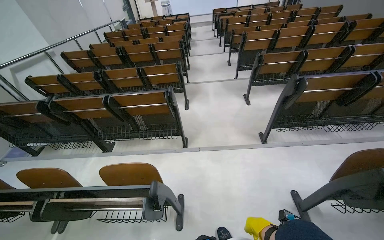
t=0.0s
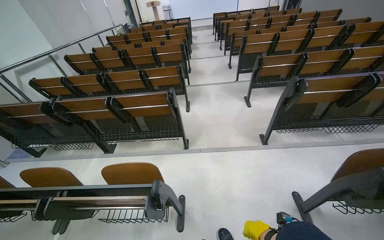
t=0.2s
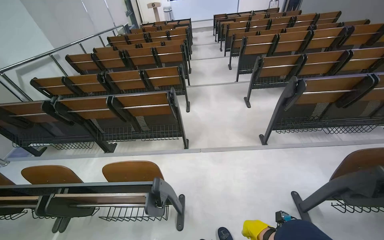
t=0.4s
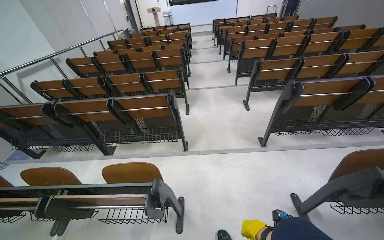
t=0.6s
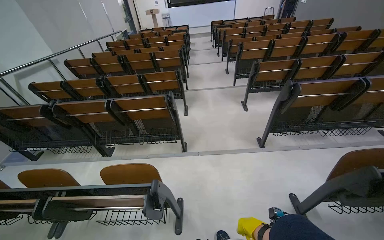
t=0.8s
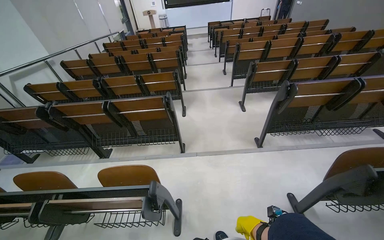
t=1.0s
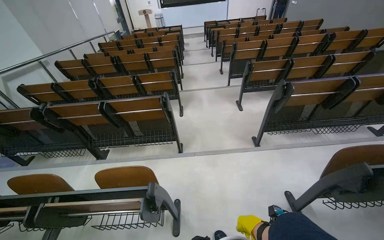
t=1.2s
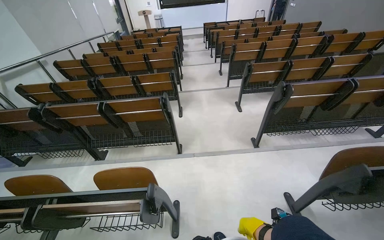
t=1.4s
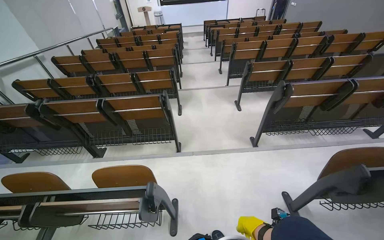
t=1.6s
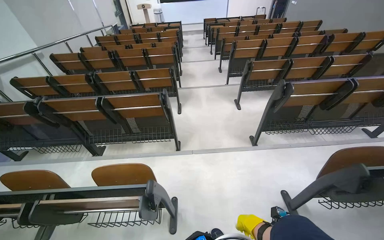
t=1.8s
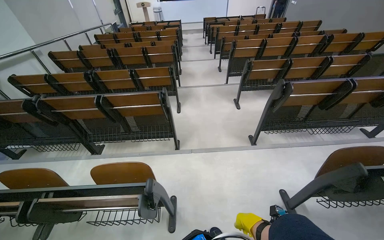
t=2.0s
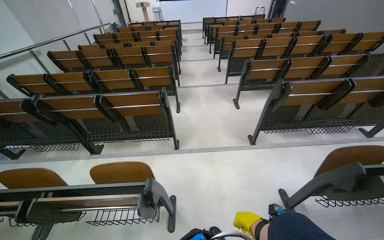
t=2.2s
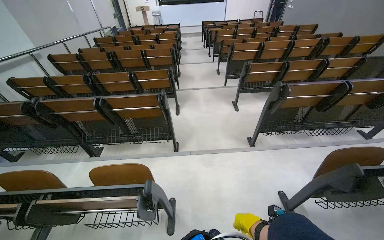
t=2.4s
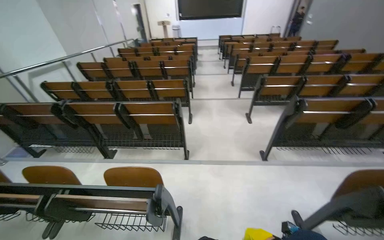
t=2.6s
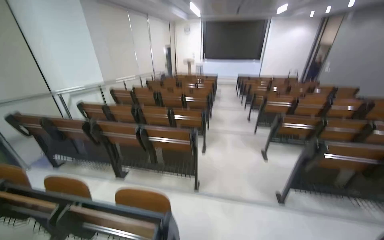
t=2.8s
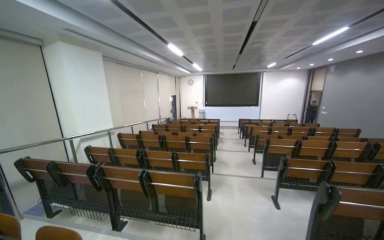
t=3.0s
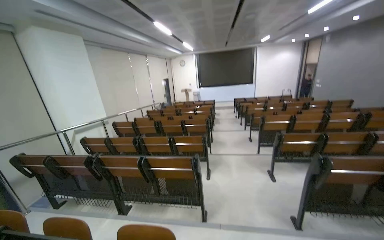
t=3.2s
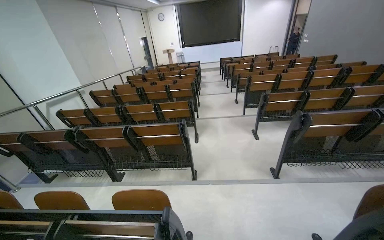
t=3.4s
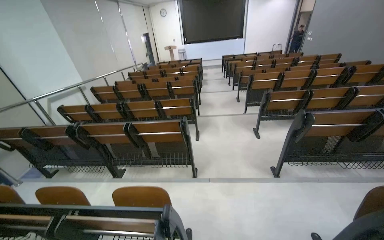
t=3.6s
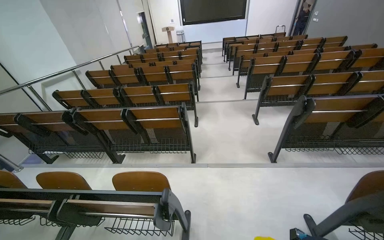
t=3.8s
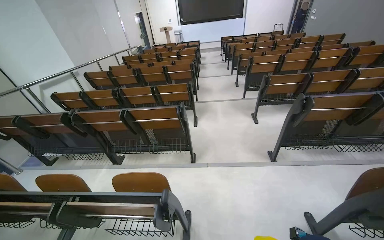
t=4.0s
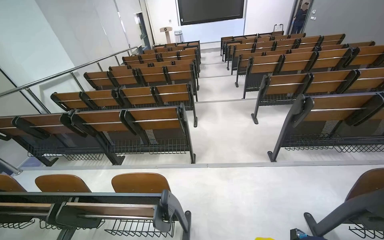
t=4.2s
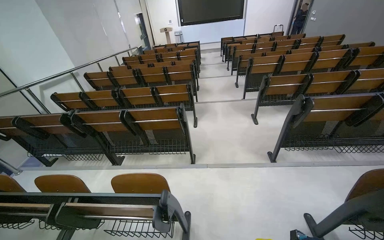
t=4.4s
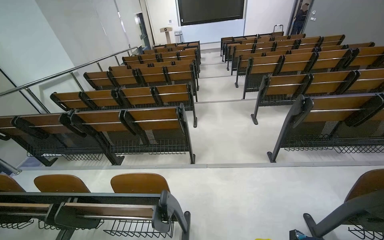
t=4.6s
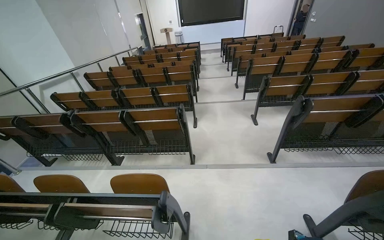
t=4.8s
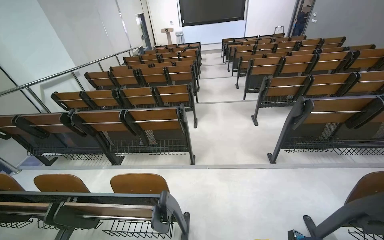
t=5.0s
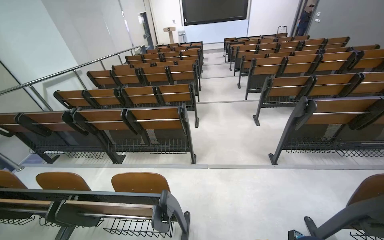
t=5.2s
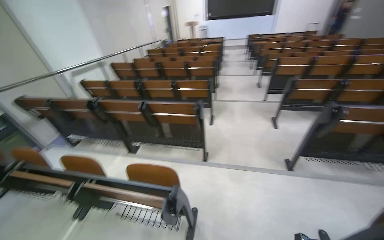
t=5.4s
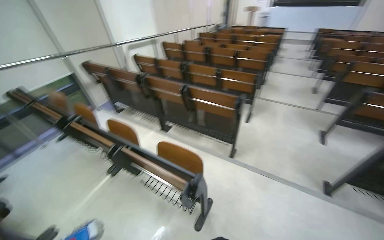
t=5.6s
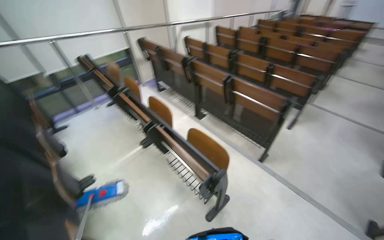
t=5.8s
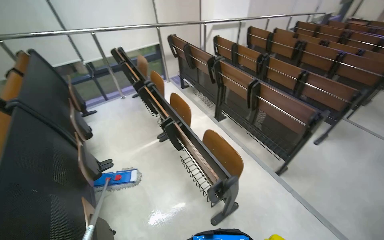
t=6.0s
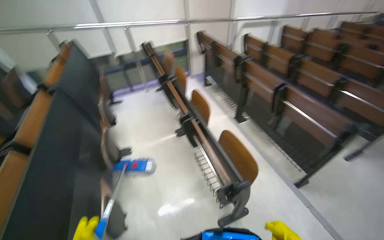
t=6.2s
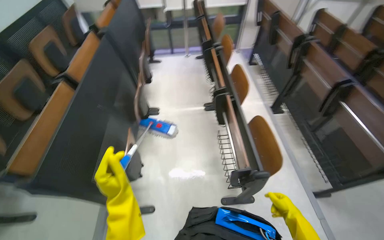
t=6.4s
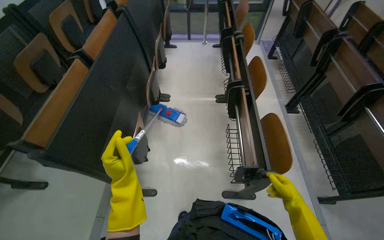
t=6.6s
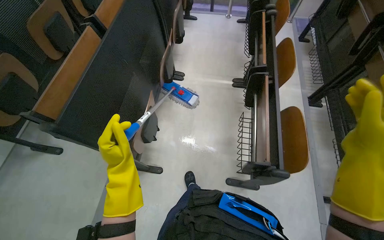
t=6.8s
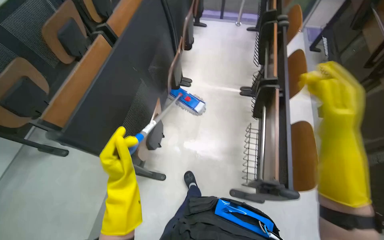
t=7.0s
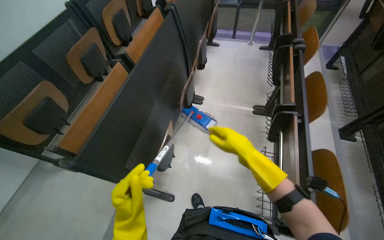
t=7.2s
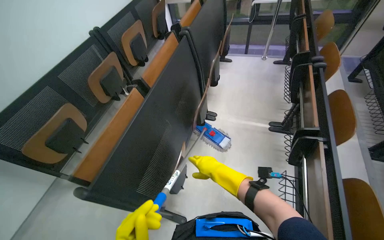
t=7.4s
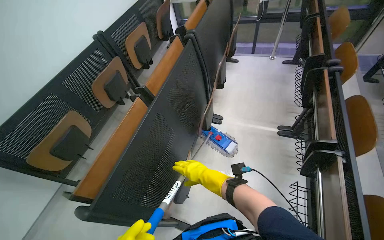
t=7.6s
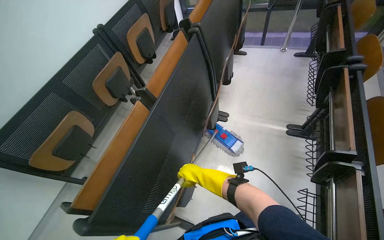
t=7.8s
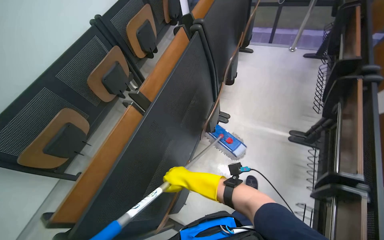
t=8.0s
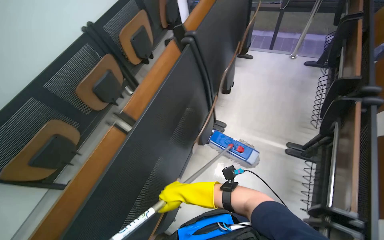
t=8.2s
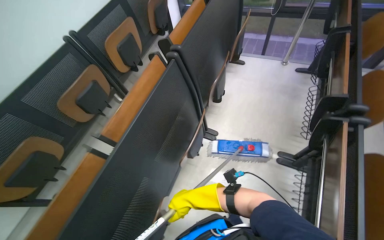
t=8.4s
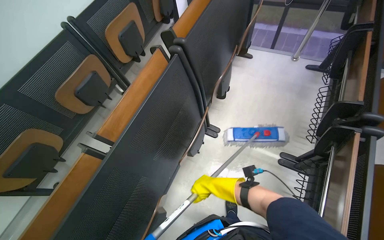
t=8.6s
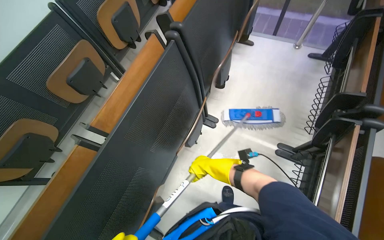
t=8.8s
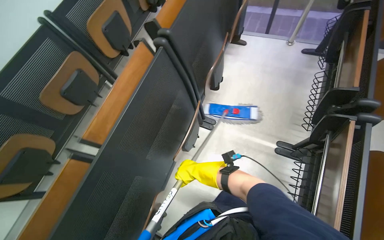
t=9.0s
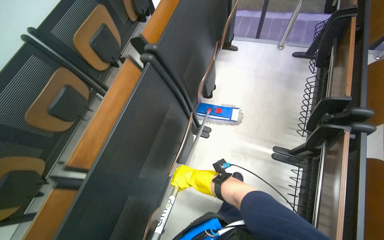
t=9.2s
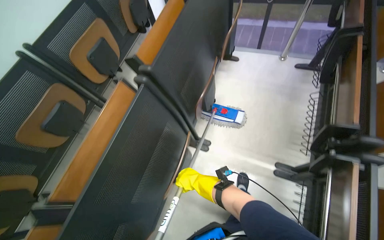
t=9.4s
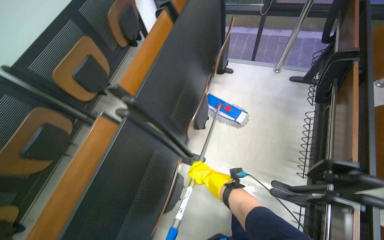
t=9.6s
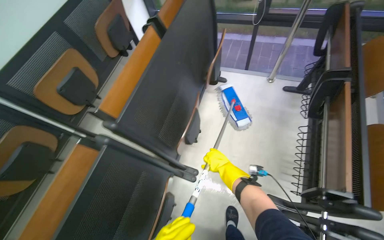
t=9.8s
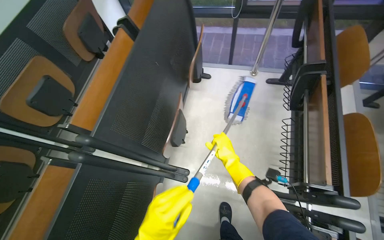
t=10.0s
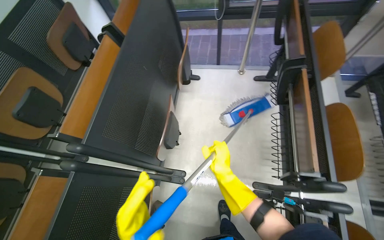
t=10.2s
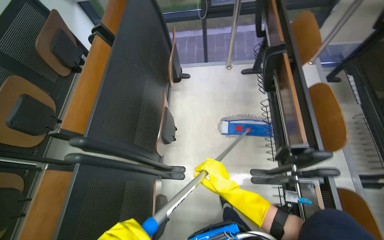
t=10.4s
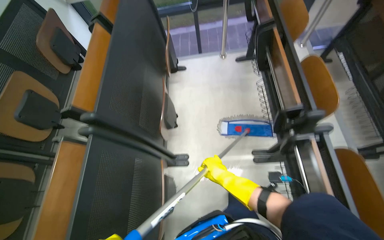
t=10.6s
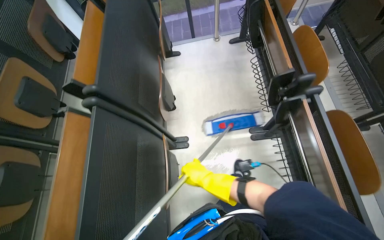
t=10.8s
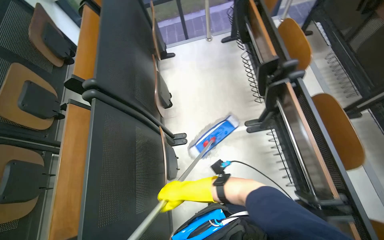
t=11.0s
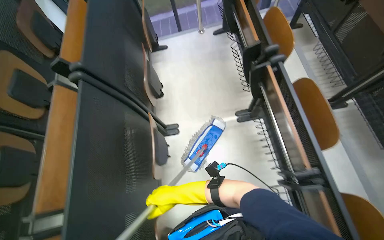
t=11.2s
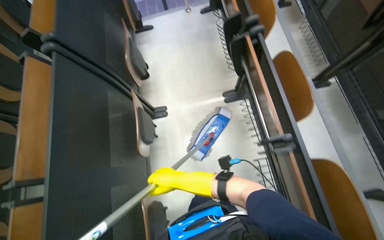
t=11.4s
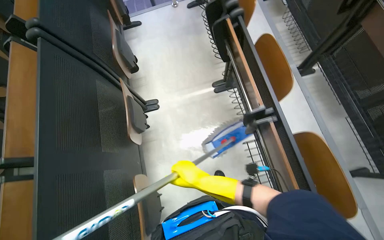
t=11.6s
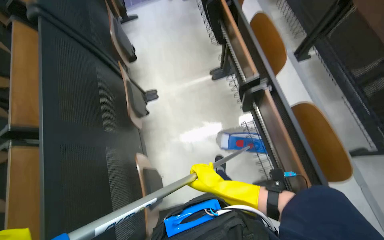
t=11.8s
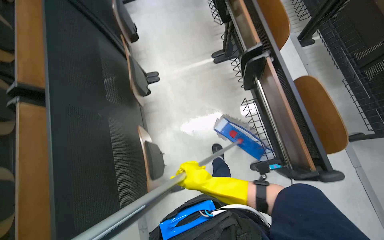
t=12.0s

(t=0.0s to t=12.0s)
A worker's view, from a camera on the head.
Job: mopping floor.
The whole recording: Mopping classroom floor. The worker prepares the mop and mops the classroom floor.
t=1.6s - t=3.0s: The view tips upward by approximately 30 degrees.
t=3.0s - t=4.4s: The view tips downward by some 25 degrees.
t=4.4s - t=6.0s: The wearer's head swings about 55 degrees to the left.
t=6.0s - t=7.6s: The head turns to the left by some 50 degrees.
t=7.6s - t=9.0s: The head travels approximately 50 cm. The camera pitches downward, by roughly 15 degrees.
t=9.0s - t=10.4s: The head travels roughly 40 cm. The wearer's head swings roughly 20 degrees to the right.
t=10.4s - t=12.0s: The camera travels some 90 cm.

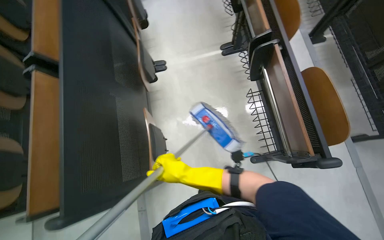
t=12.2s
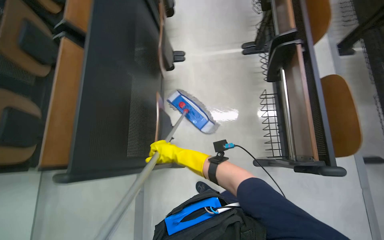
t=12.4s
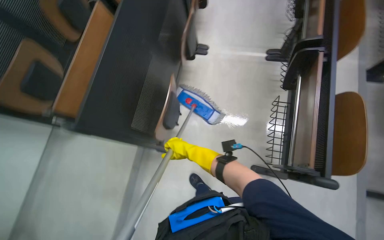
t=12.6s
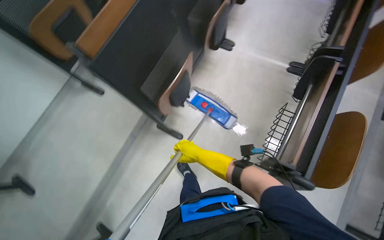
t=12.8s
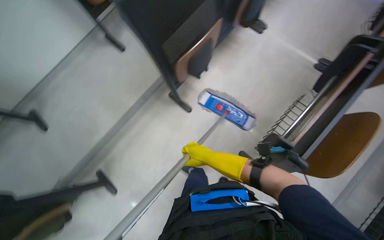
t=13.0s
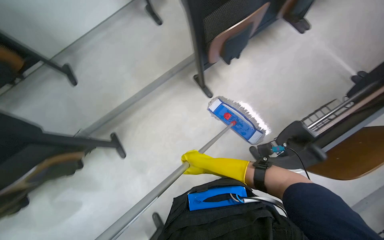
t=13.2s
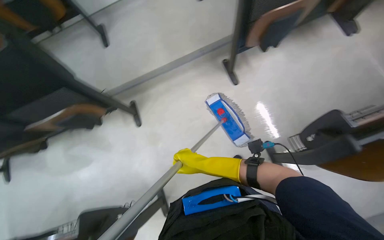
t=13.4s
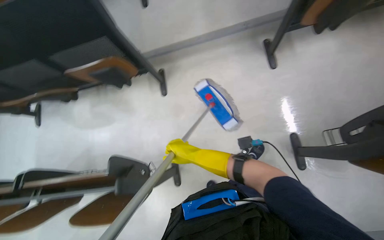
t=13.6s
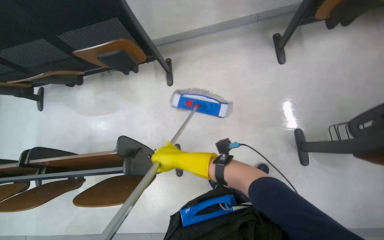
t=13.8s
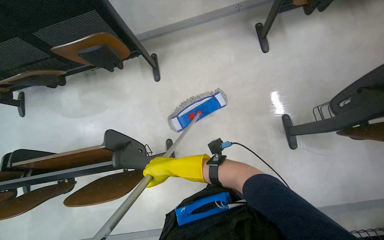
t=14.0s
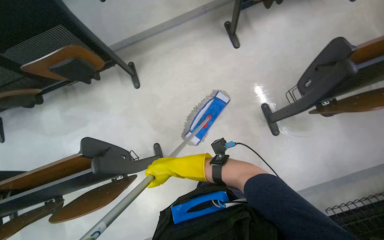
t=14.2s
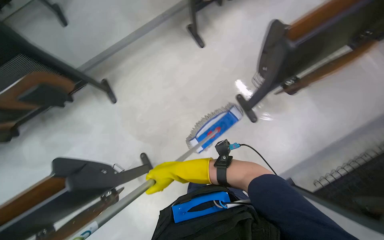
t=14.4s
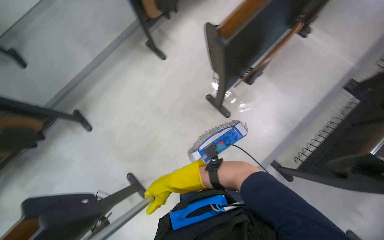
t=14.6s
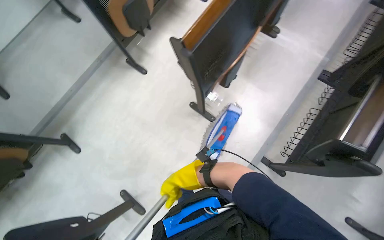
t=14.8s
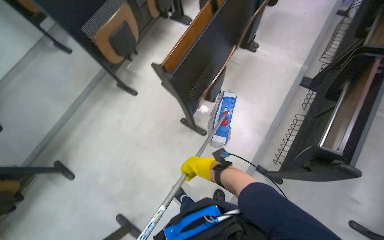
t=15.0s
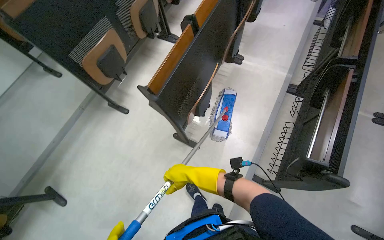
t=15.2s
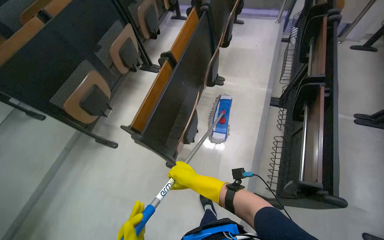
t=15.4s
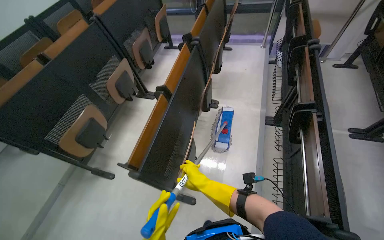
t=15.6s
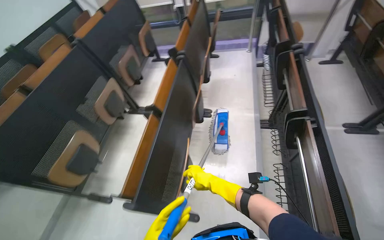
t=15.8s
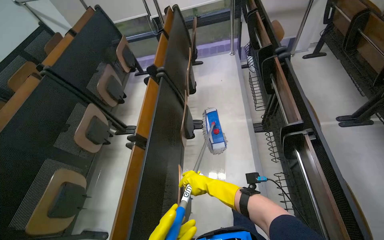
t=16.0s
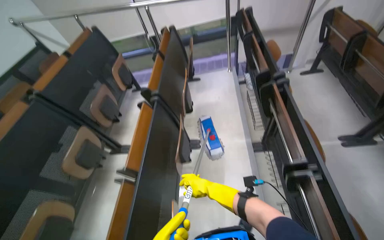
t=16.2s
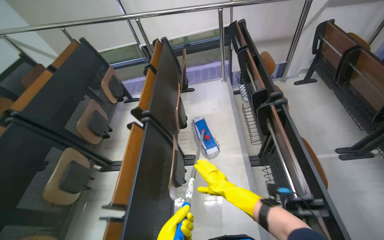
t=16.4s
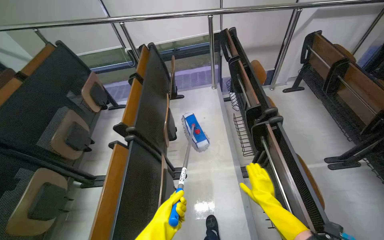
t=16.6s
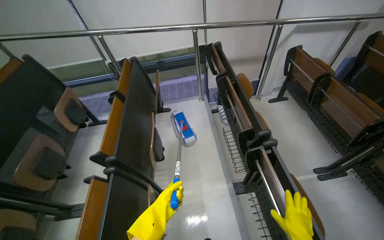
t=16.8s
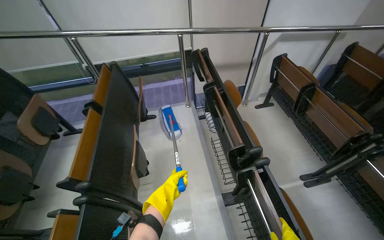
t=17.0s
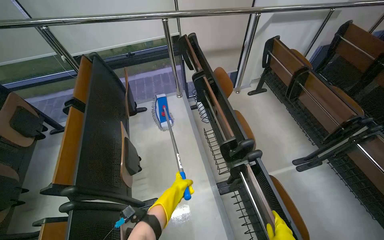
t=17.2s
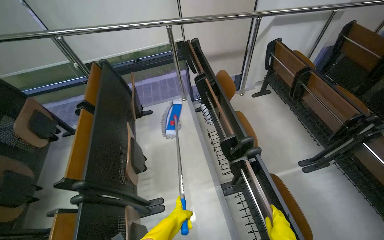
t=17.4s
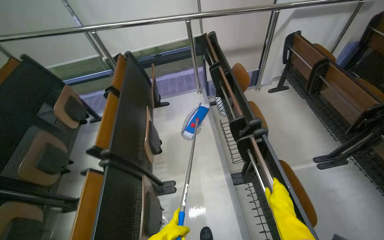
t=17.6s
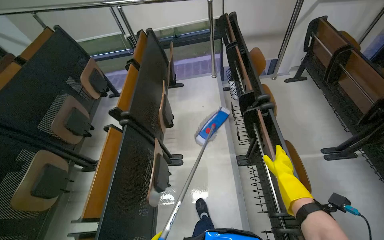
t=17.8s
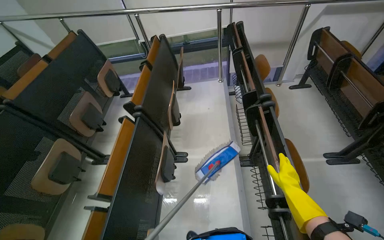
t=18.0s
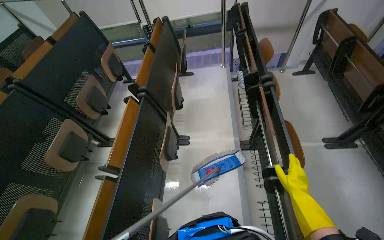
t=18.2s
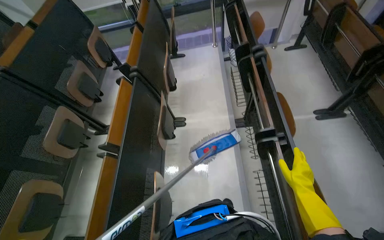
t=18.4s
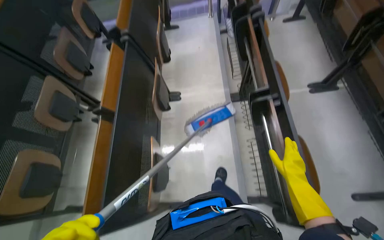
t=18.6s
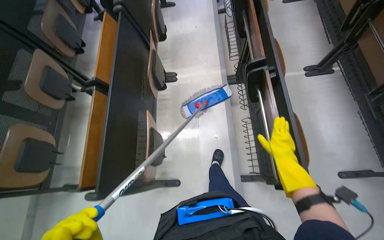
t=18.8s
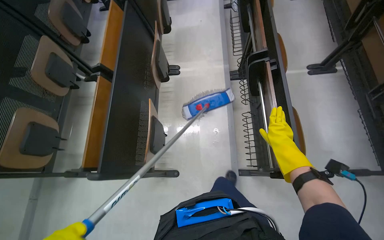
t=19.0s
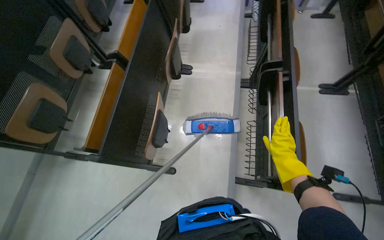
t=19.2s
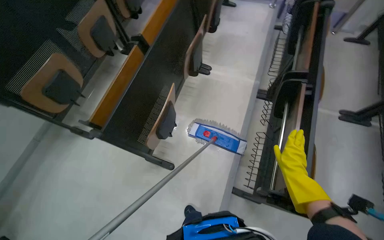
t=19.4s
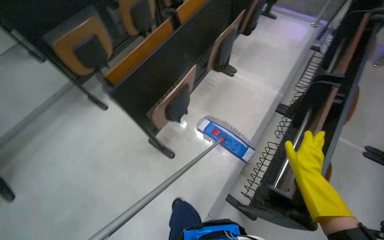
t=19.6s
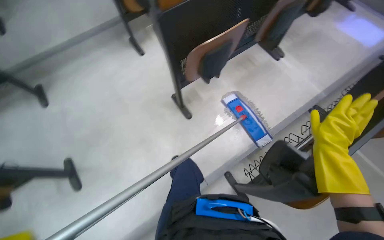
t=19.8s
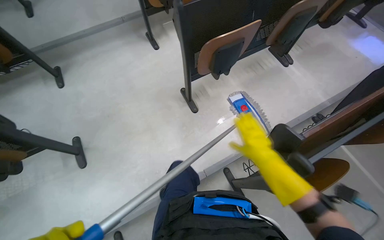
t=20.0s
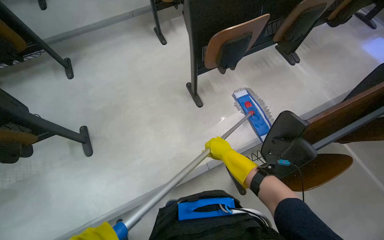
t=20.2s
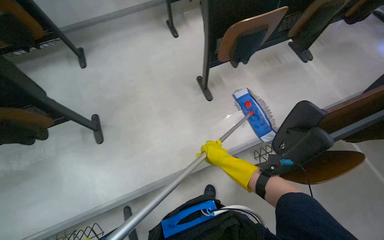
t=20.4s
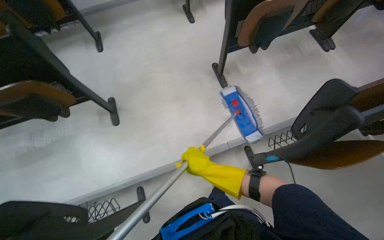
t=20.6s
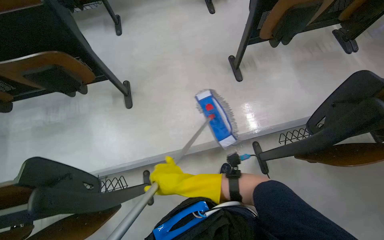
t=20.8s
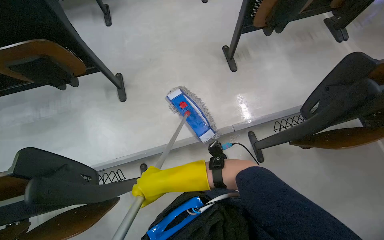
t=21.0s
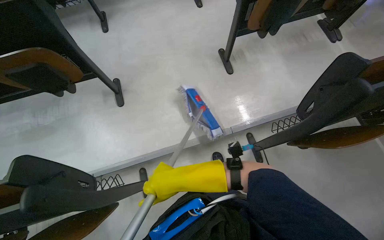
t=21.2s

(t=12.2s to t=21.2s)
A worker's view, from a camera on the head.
Job: mopping floor.
The whole recording: Mopping classroom floor. The worker prepares the mop and mops the classroom floor.
t=12.2s - t=13.8s: The camera travels approximately 70 cm. The wearer looks roughly 85 degrees further to the left. The camera pitches downward, by approximately 15 degrees.
t=15.2s - t=16.6s: The camera is carried about 80 cm. The head rotates about 30 degrees to the right. The view tips upward by roughly 20 degrees.
t=18.2s - t=19.8s: The head travels roughly 70 cm. The head rotates about 55 degrees to the left. The view tilts approximately 15 degrees downward.
t=19.8s - t=21.2s: The camera travels about 50 cm.
